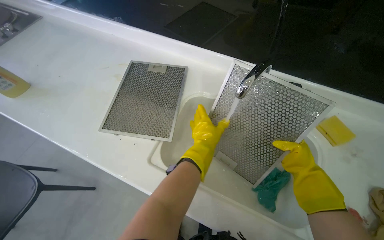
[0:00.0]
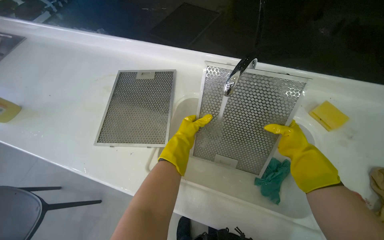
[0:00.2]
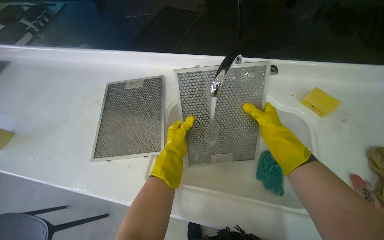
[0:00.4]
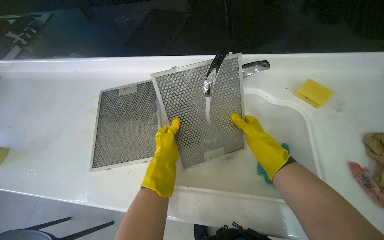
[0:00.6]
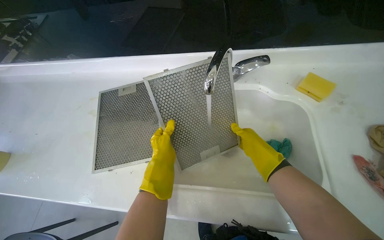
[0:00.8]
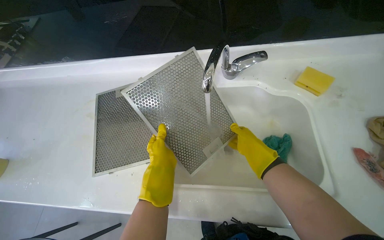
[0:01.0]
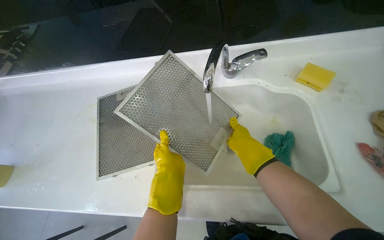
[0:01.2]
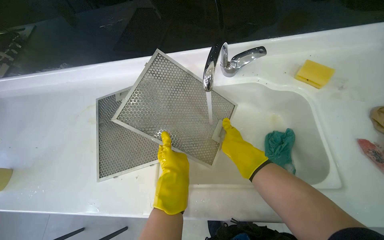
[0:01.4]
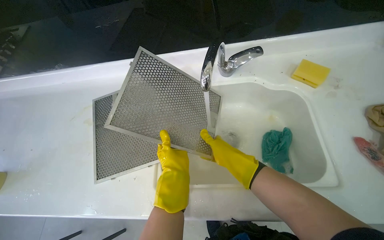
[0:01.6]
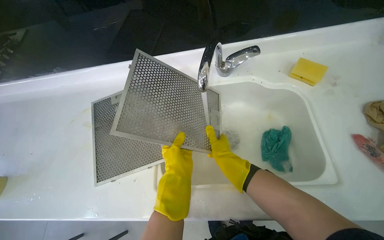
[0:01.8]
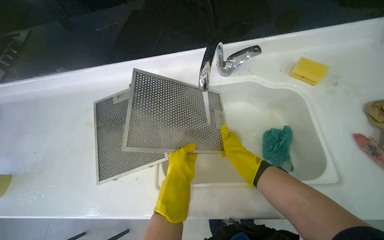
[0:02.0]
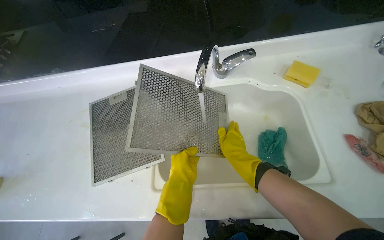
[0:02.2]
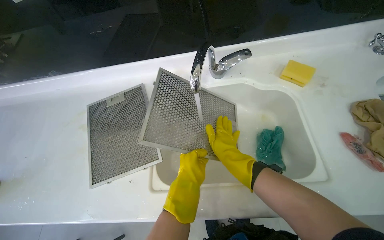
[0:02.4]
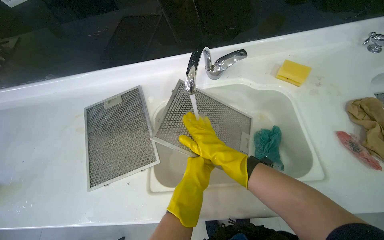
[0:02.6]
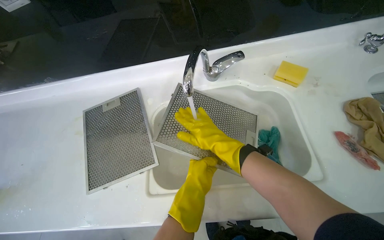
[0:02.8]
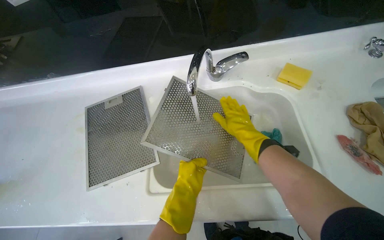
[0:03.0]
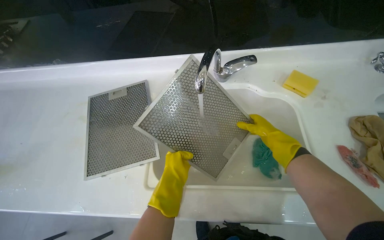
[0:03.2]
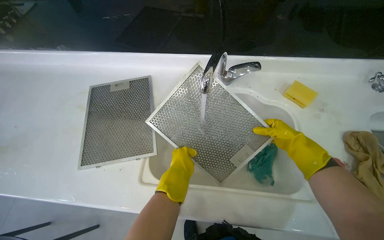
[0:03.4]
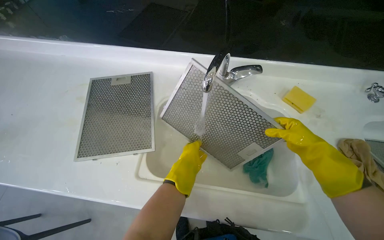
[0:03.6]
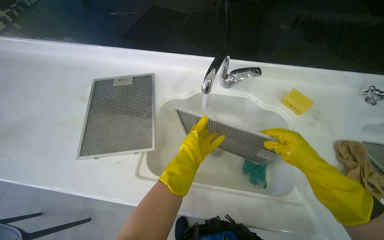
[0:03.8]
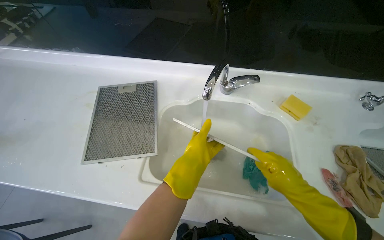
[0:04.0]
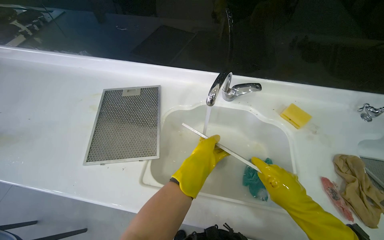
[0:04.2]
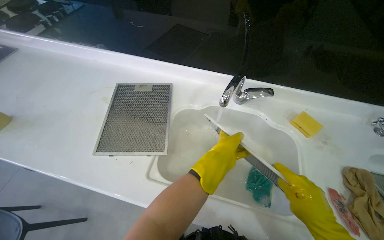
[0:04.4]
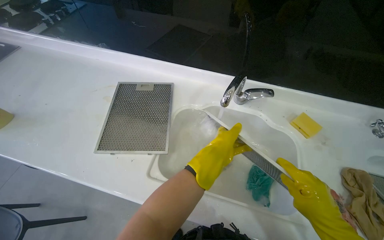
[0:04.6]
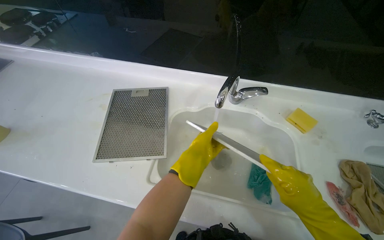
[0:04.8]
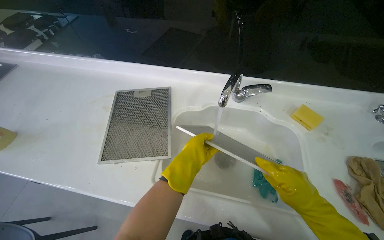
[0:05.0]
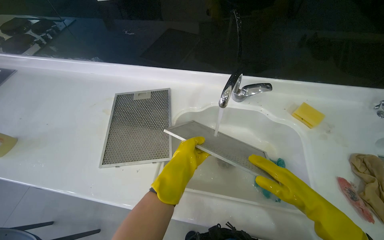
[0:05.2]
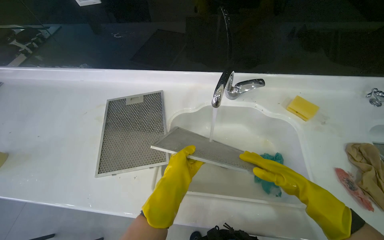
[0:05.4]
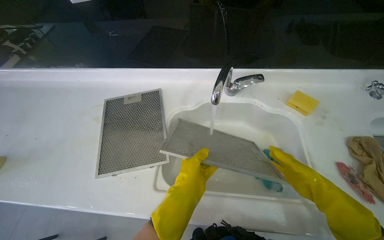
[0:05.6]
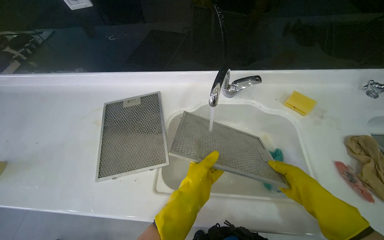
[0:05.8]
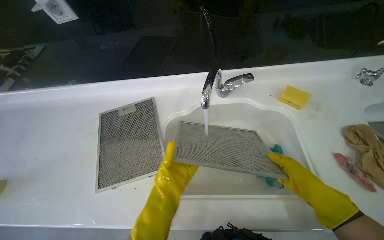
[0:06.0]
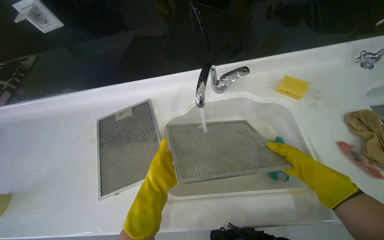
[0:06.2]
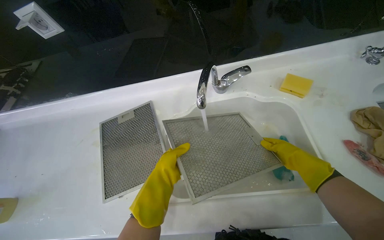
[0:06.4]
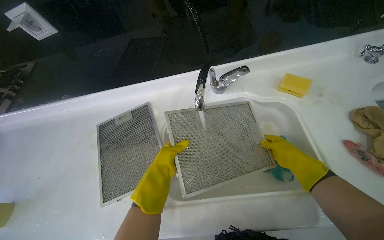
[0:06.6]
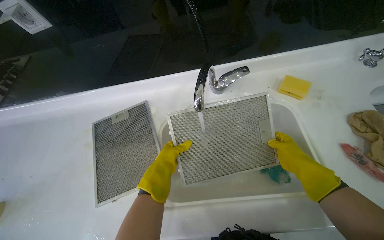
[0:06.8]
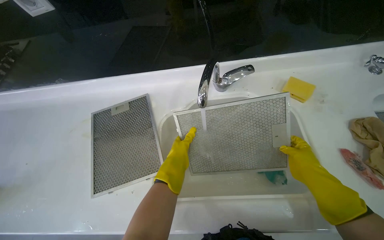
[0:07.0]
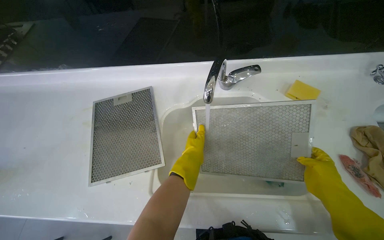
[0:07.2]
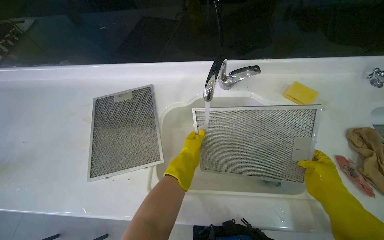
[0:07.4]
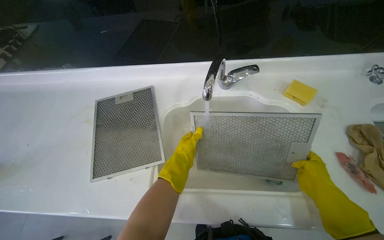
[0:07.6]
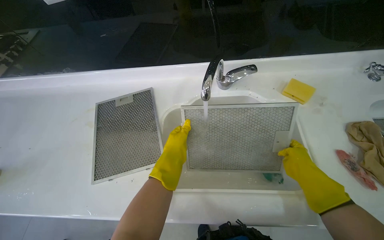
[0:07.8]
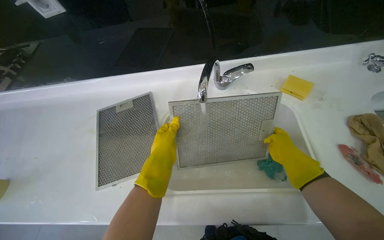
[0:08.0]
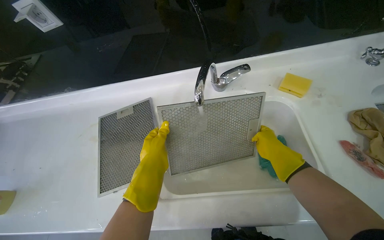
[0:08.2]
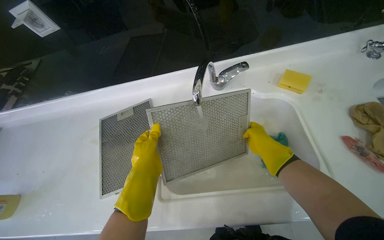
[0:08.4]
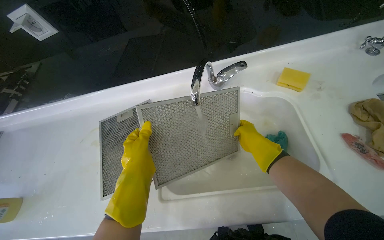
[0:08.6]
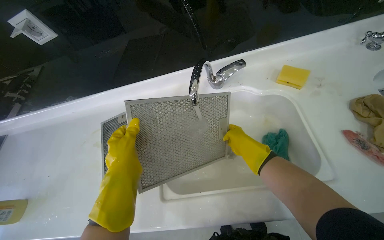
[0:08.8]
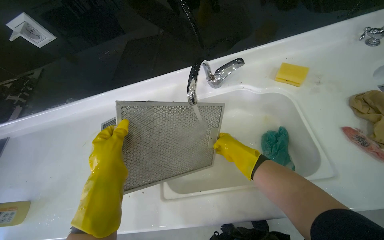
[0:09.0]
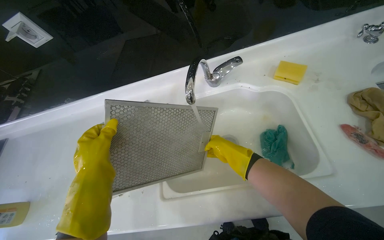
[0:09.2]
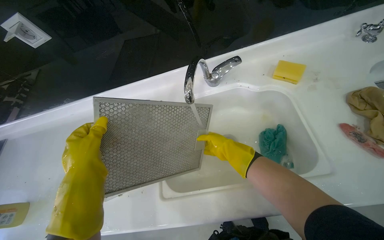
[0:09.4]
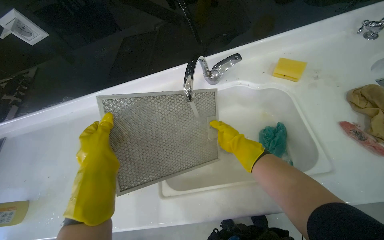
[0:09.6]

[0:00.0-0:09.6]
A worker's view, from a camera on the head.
Job: cleaning kitchen.
The whole recording: Rinsing range hood filters. The worker rinses the range hood filters under running water in the sink.
0:00.0 to 0:01.6: The scene rotates counterclockwise by some 25 degrees. The right hand is displaced to the left by about 20 cm; the left hand is displaced nearer to the camera and down the picture by approximately 15 cm.
0:01.6 to 0:03.2: The right hand travels to the right and up the picture by about 20 cm. Meanwhile the left hand travels farther from the camera by about 10 cm.
0:03.2 to 0:04.8: The right hand moves nearer to the camera, roughly 25 cm; the left hand moves up the picture, about 10 cm.
0:04.8 to 0:06.4: The left hand goes roughly 10 cm to the left.
0:08.0 to 0:09.6: The right hand moves to the left and farther from the camera, approximately 15 cm, while the left hand heads to the left, covering roughly 10 cm.

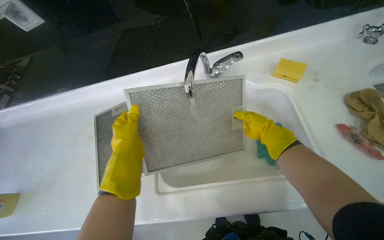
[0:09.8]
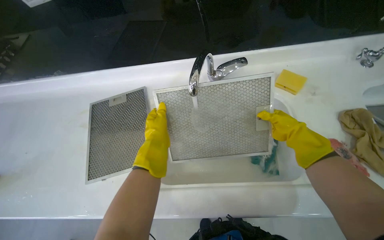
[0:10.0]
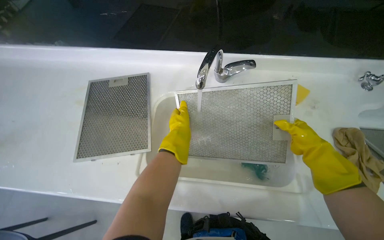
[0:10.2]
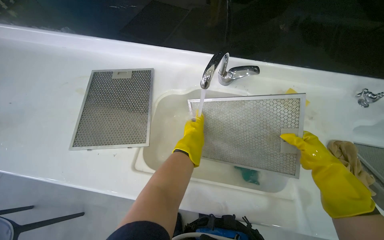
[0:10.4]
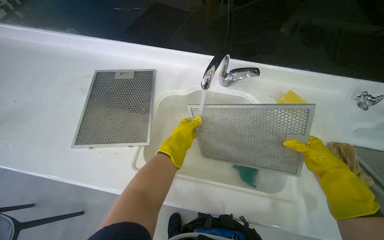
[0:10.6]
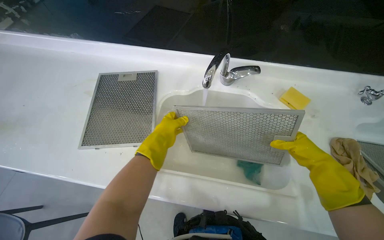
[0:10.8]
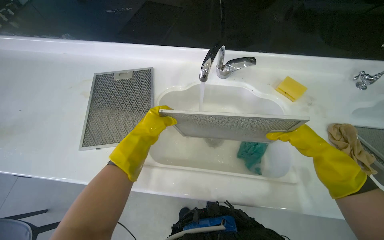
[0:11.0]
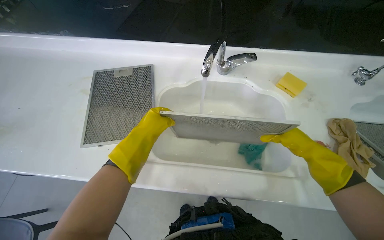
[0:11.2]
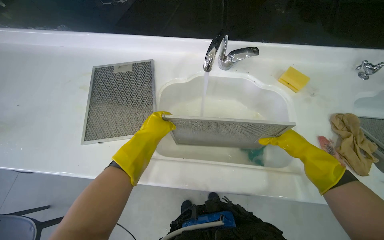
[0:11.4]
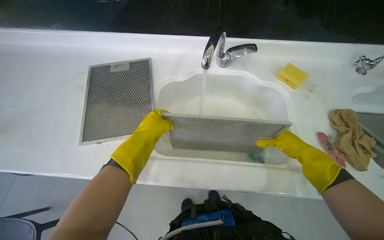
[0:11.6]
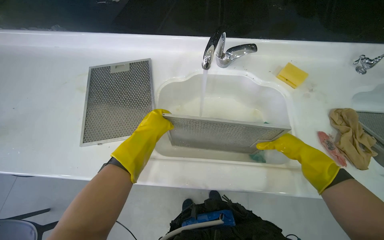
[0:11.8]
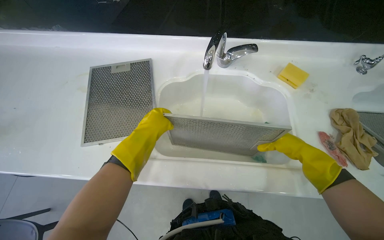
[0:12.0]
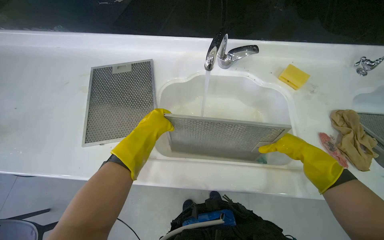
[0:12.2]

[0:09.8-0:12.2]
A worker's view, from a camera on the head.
Job: cleaning kitchen.
The whole recording: Rinsing range hood filters. The worker rinses the range hood filters under running water in the sink.
0:09.8 to 0:11.0: The left hand moves about 15 cm to the right and comes back. Meanwhile the right hand is displaced nearer to the camera and to the right by some 20 cm.
0:11.0 to 0:12.2: The hands are busy where they are.

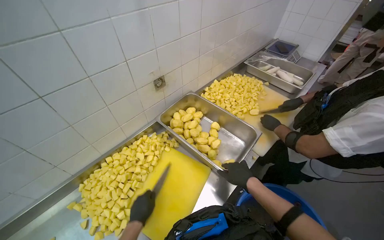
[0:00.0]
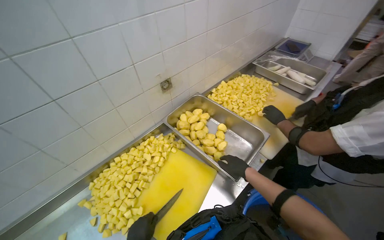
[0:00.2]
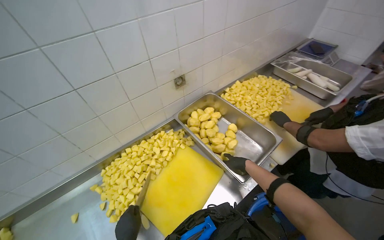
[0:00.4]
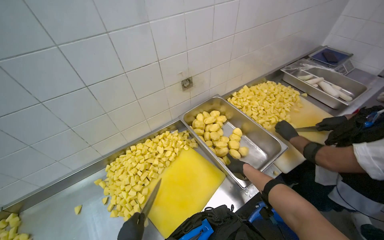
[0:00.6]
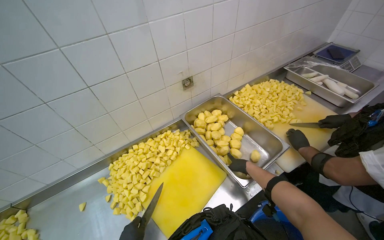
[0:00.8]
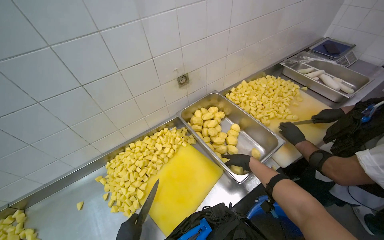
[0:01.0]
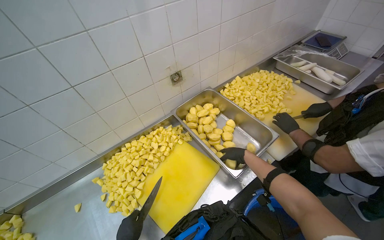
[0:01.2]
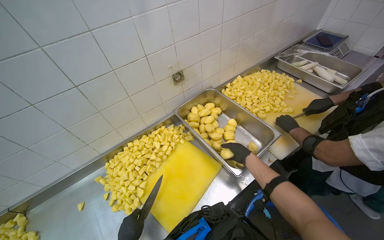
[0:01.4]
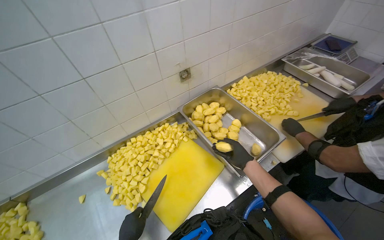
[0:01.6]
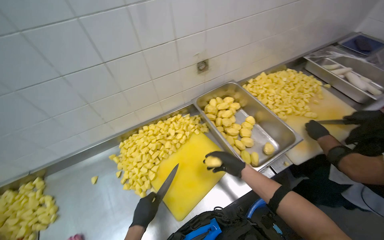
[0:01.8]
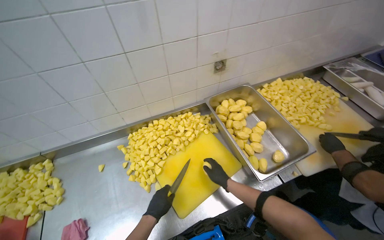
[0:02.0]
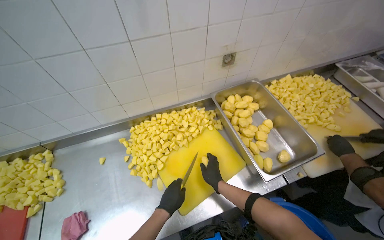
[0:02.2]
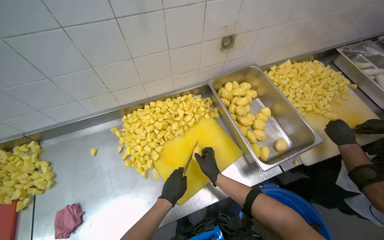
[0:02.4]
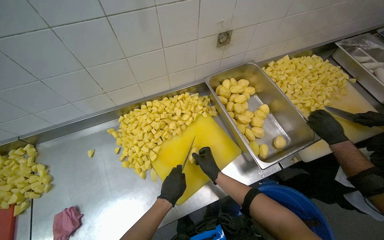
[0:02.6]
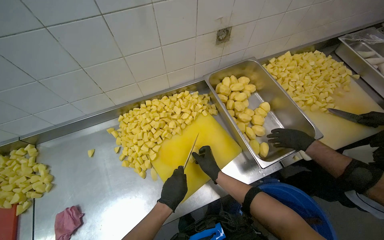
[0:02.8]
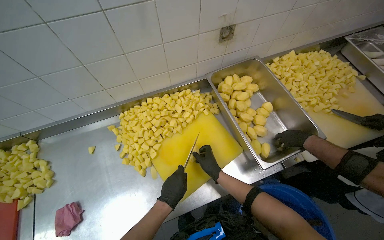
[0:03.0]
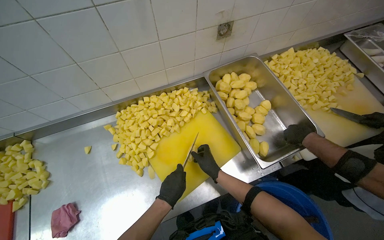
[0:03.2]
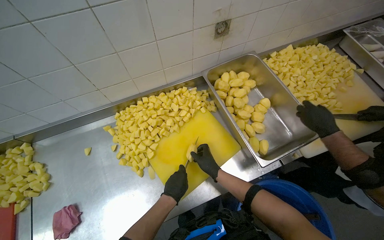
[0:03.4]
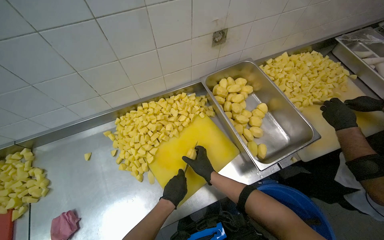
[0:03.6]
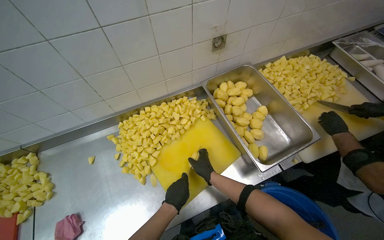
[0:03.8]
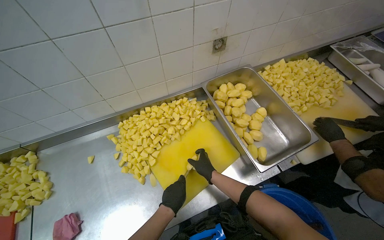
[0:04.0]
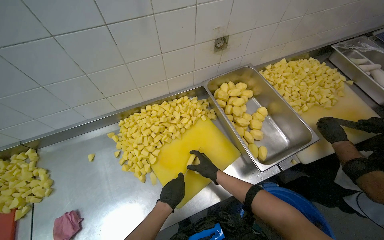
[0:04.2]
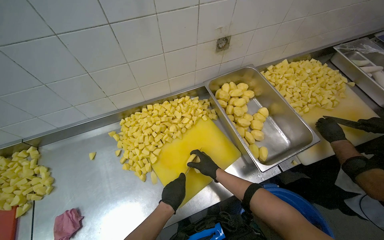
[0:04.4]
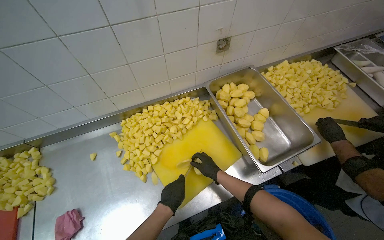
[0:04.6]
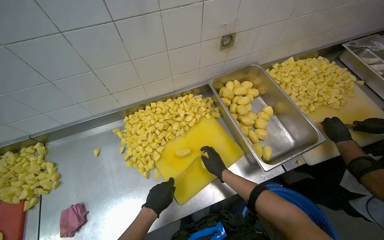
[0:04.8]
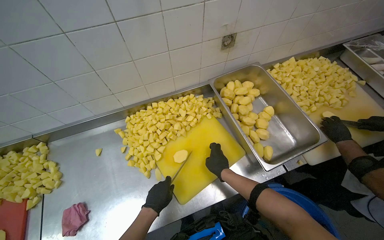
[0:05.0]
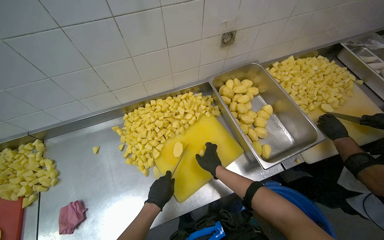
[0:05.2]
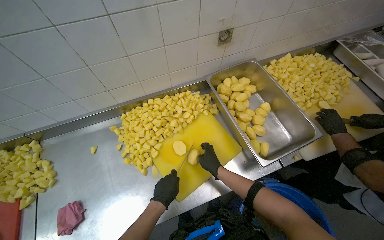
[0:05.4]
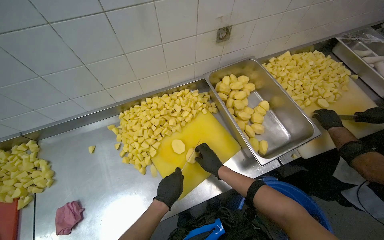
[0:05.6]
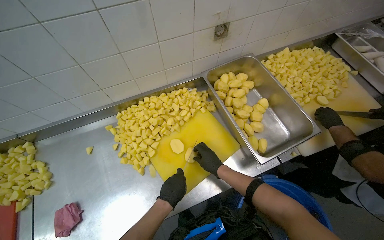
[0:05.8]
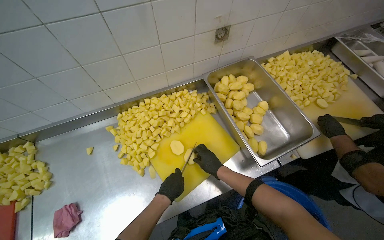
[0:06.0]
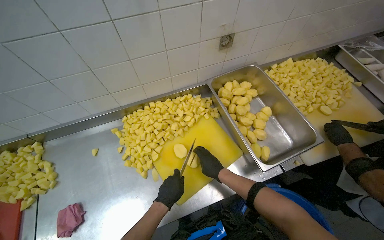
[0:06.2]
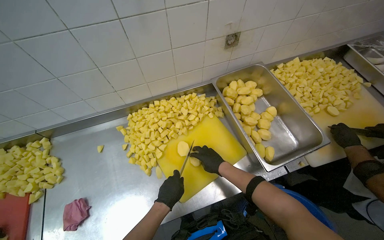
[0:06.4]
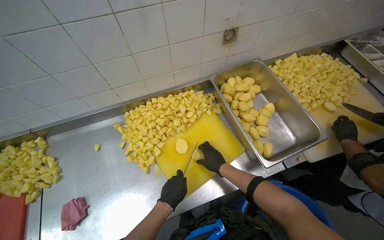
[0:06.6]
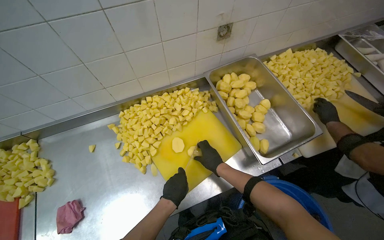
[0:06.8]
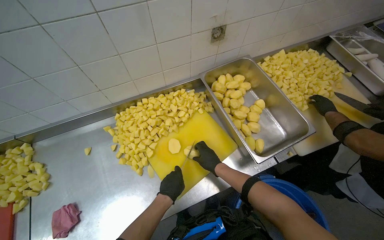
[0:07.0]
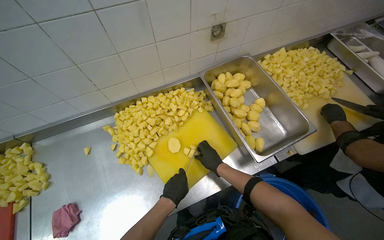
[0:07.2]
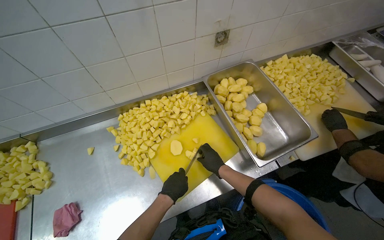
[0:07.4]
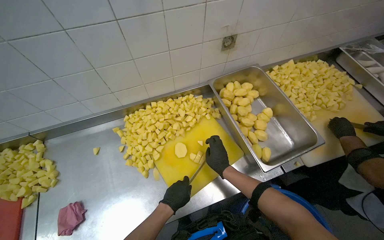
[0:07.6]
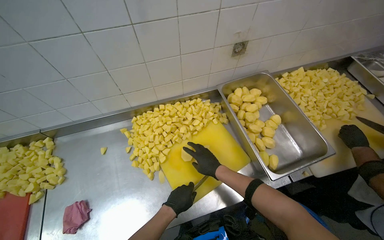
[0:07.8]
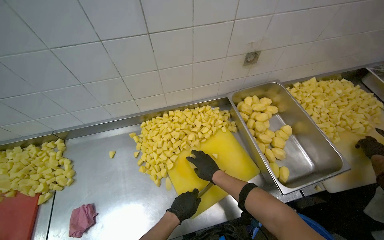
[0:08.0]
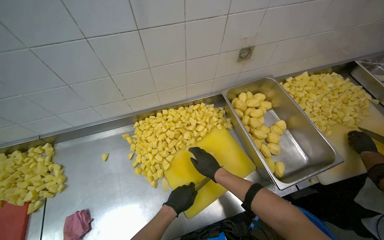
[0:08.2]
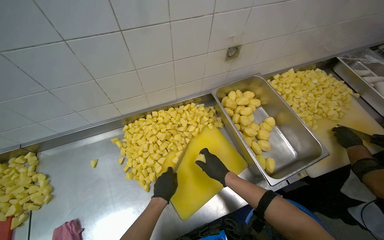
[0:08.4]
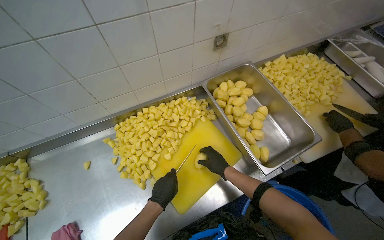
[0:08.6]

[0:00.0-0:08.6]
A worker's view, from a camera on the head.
Job: preparing food.
The whole recording: Cutting potatoes into pieces. The worker cuts peeled potatoes into small pieces on a yellow cutting board.
0:00.0 to 0:01.4: The right hand goes roughly 15 cm farther from the camera.
0:01.4 to 0:02.8: The camera pitches downward, by about 15 degrees. The right hand shifts approximately 25 cm to the left and down the picture.
0:02.8 to 0:07.2: The hands work in one place, with small movements.
